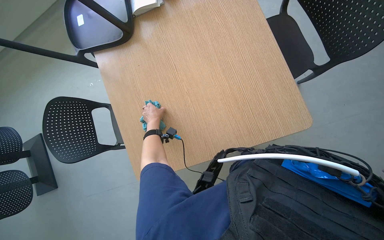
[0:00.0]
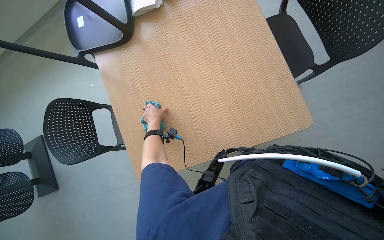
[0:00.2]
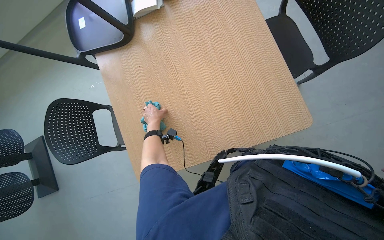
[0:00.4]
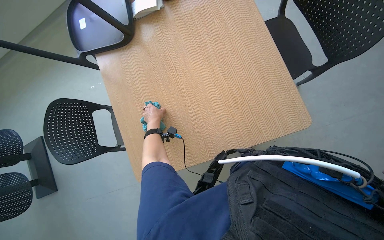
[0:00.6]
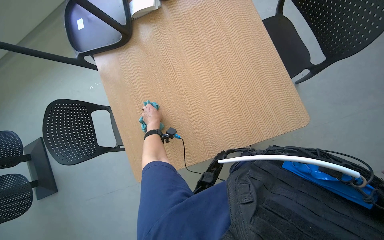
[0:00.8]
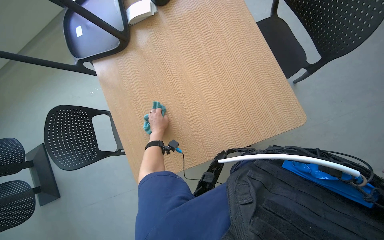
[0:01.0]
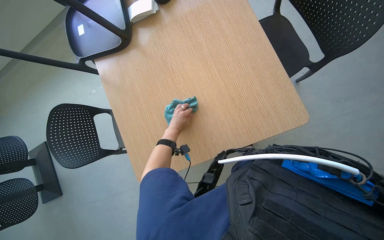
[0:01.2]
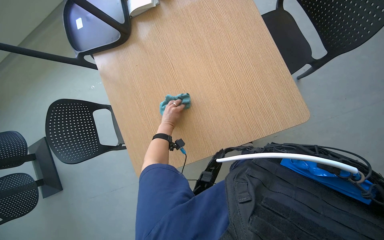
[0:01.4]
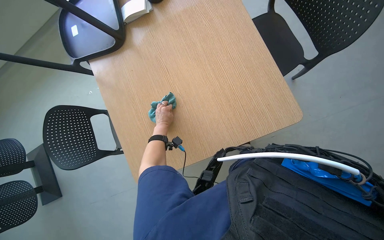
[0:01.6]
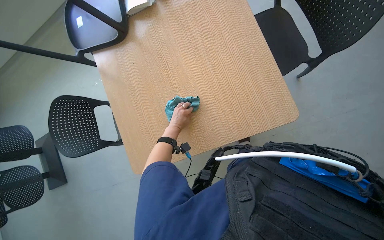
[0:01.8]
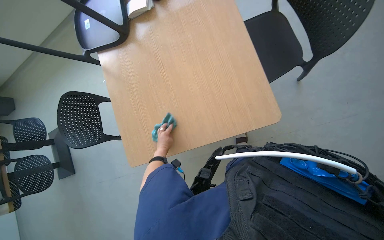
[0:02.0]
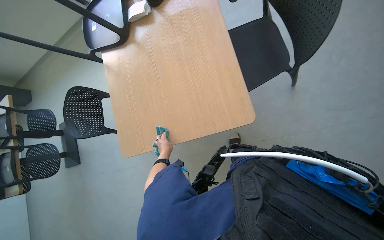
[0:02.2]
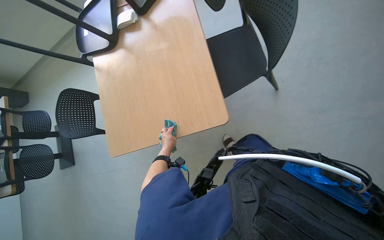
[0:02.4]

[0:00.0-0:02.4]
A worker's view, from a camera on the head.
Job: wiping surfaces.
The whole recording: Wiping table surfaces. The worker squeezes a cloth and wipes multiple table surfaces.
0:00.0 to 0:01.2: The left hand is displaced to the right by some 10 cm.
0:01.2 to 0:02.4: The left hand shifts approximately 15 cm down the picture.

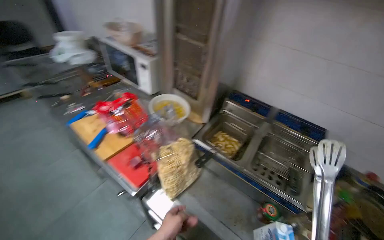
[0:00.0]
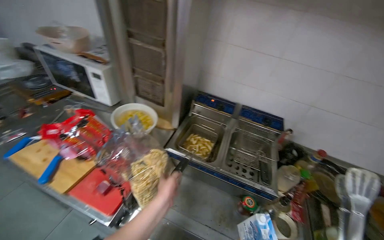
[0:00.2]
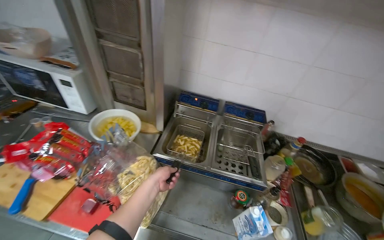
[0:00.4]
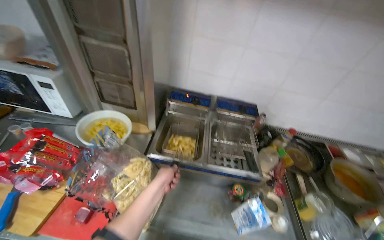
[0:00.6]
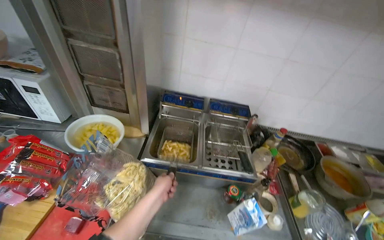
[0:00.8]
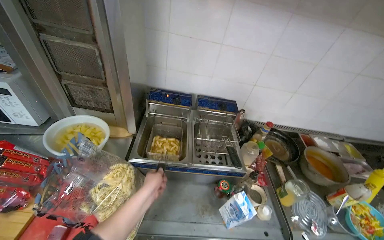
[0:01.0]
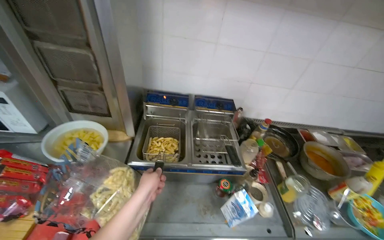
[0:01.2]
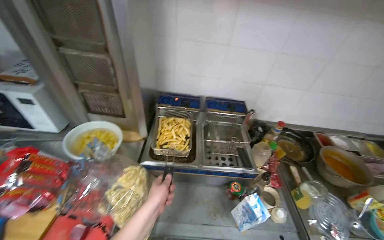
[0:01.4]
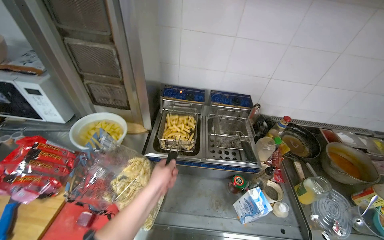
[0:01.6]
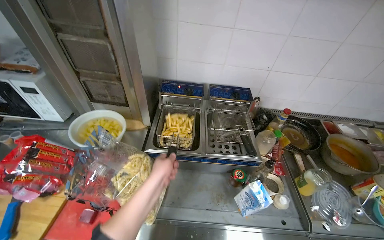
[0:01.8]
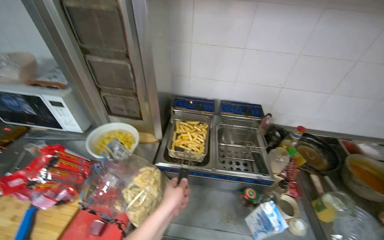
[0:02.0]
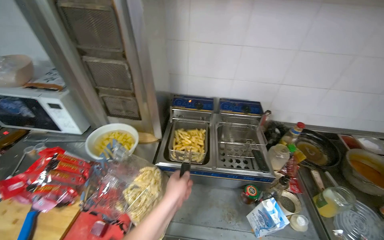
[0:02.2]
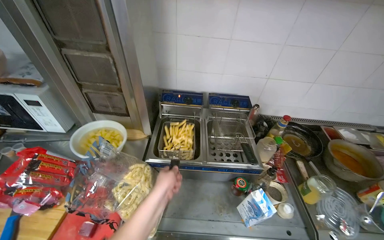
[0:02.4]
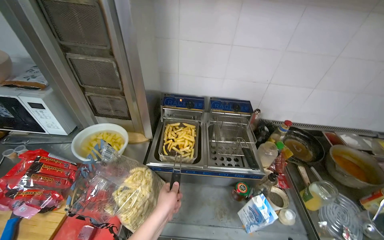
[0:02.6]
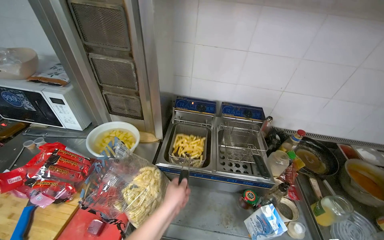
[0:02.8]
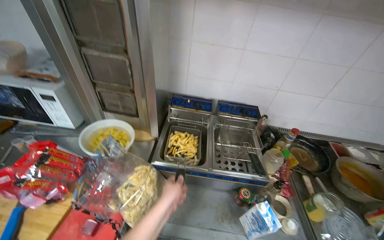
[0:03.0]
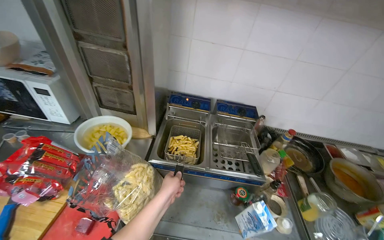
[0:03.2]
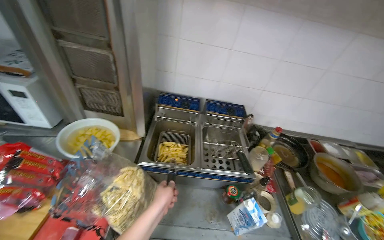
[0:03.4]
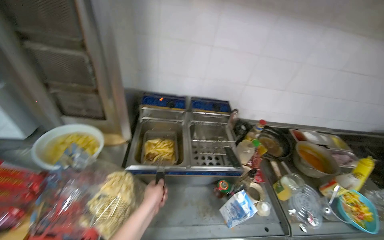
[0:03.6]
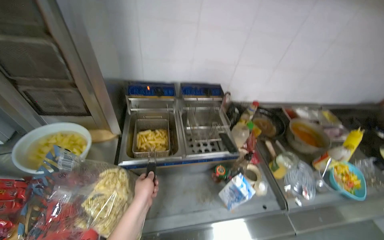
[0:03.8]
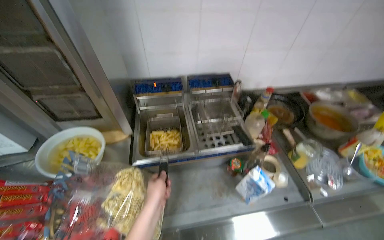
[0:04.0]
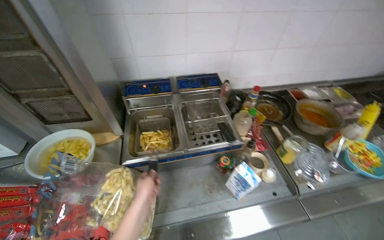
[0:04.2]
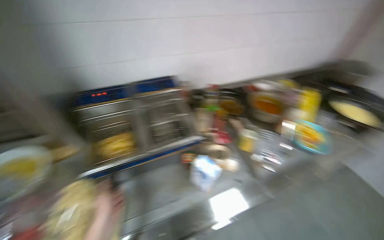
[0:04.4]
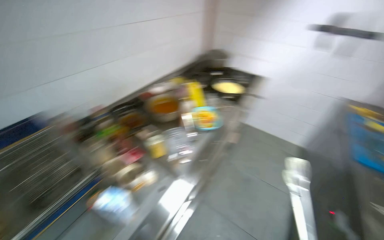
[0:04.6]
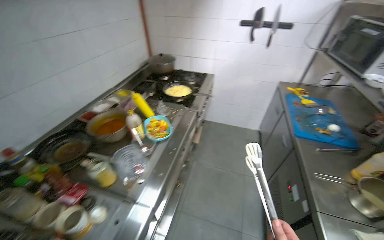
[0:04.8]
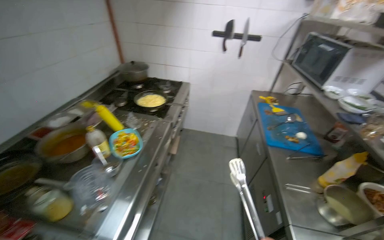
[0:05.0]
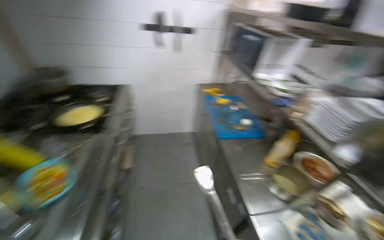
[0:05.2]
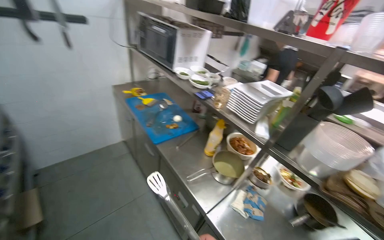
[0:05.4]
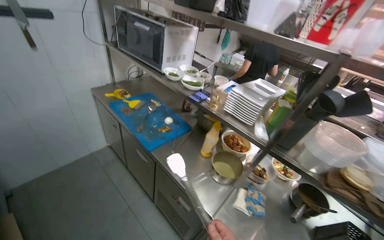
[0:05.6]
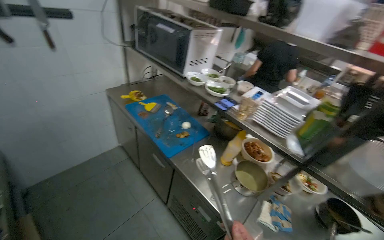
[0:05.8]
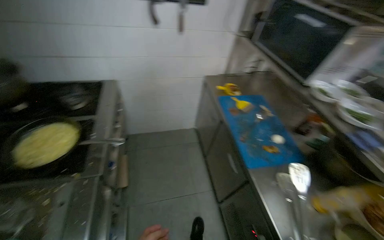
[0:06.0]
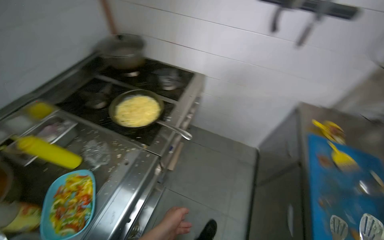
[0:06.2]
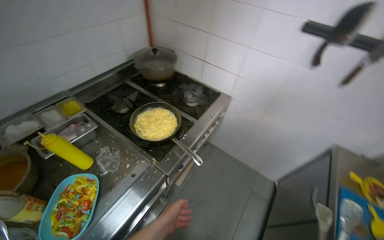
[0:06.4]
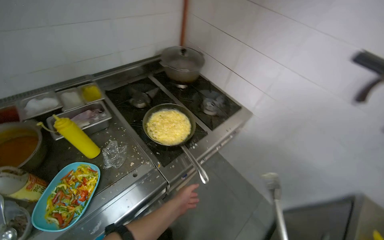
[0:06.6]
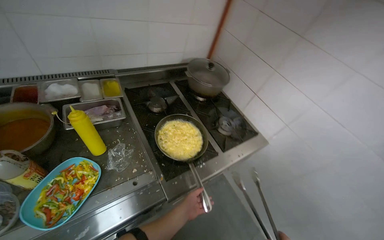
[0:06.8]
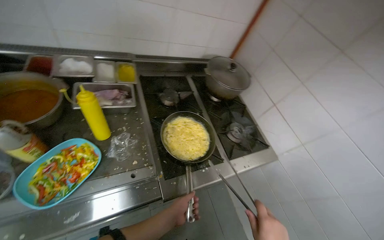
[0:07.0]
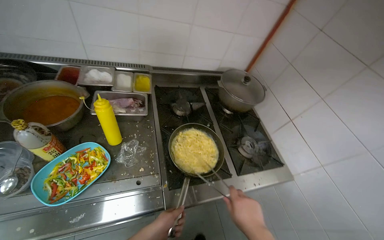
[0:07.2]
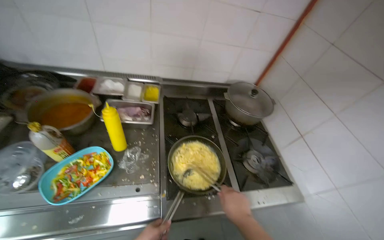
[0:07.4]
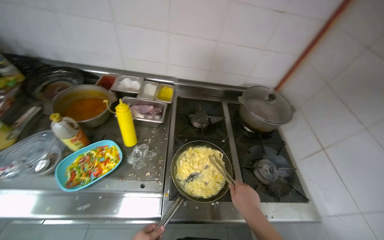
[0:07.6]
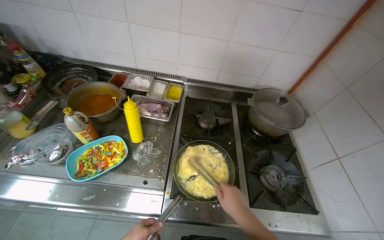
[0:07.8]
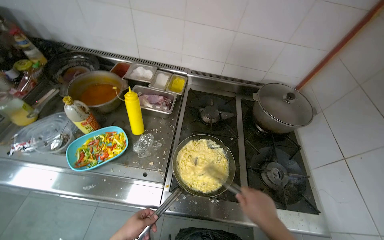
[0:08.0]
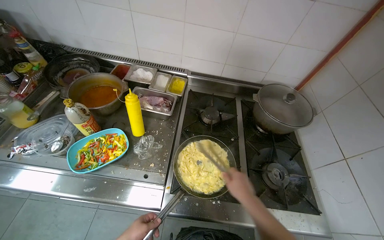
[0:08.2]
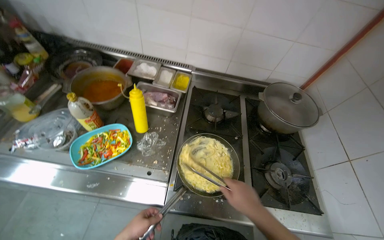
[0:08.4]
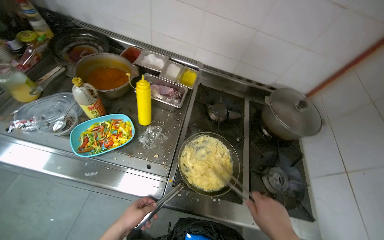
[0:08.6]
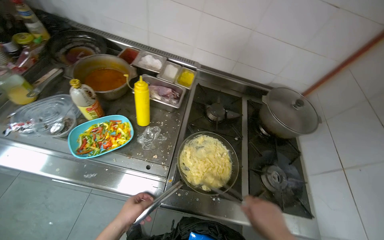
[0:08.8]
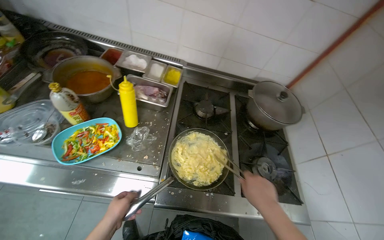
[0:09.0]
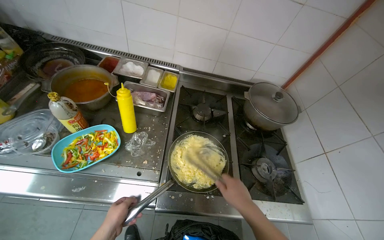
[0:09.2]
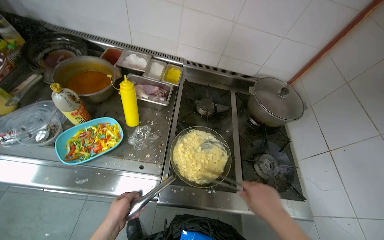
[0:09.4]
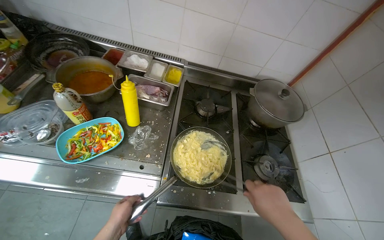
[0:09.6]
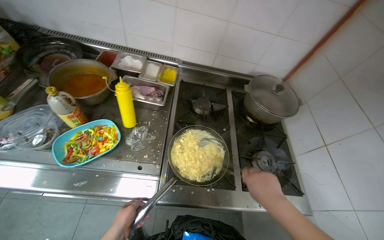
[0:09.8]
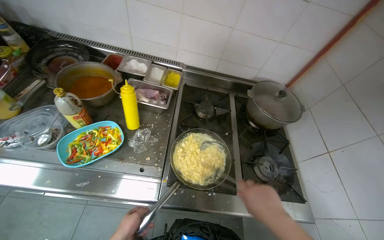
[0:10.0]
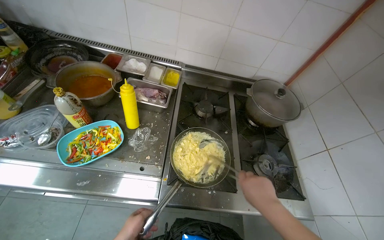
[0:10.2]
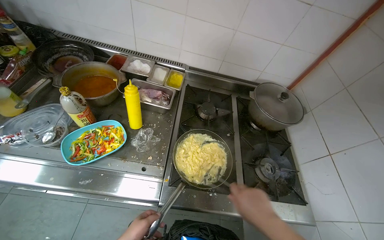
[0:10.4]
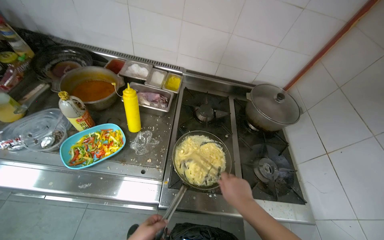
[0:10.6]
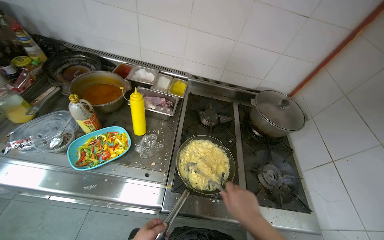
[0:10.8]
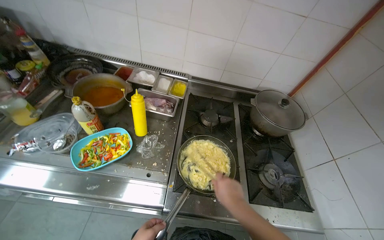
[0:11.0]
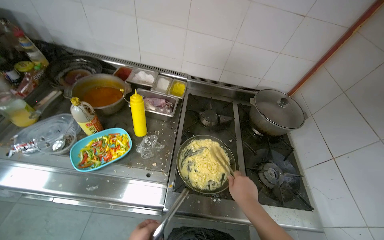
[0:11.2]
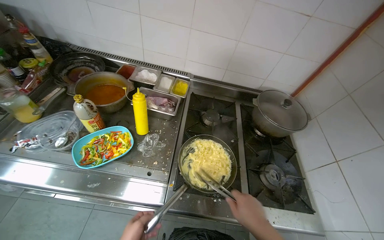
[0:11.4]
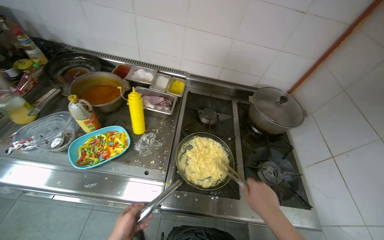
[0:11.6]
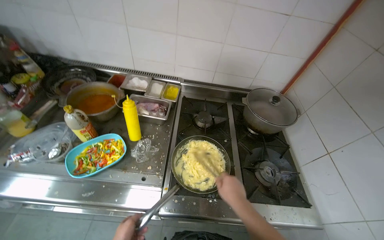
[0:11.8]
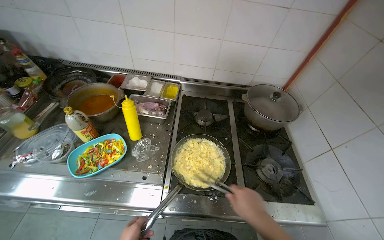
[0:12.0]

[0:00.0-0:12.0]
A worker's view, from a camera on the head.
Job: cooking food.
The whole recording: Stirring ingredients in pan. The worker stirs ingredients in a pan on the stove using tongs.
0:00.0 to 0:01.6: The wearer's head swings about 30 degrees to the right.
0:03.0 to 0:04.4: The head rotates some 25 degrees to the right.
0:04.4 to 0:06.0: The camera is carried about 1 m. The wearer looks approximately 80 degrees further to the right.
0:06.0 to 0:07.6: The camera is carried some 40 cm. The head turns to the left by approximately 100 degrees. The camera pitches upward, by about 15 degrees.

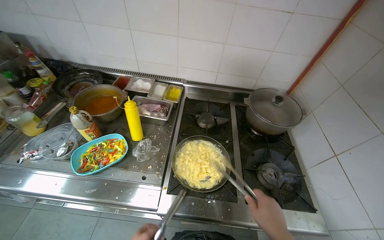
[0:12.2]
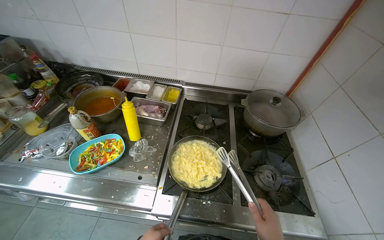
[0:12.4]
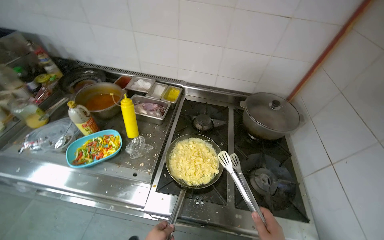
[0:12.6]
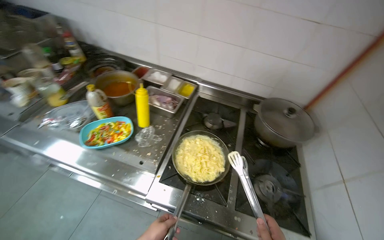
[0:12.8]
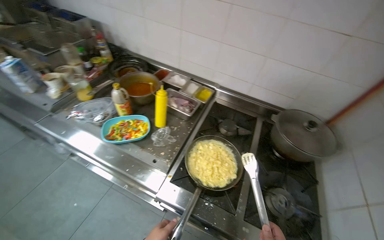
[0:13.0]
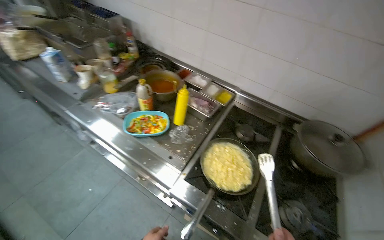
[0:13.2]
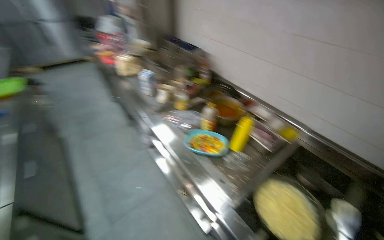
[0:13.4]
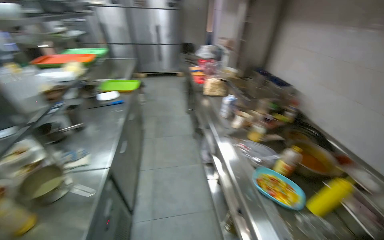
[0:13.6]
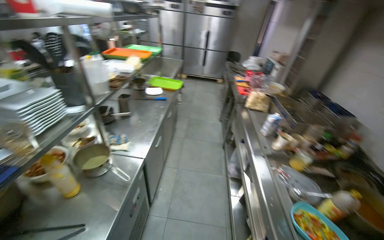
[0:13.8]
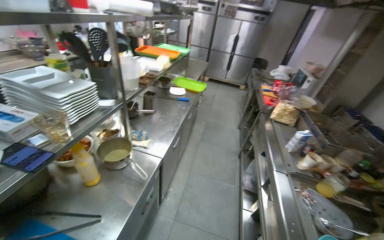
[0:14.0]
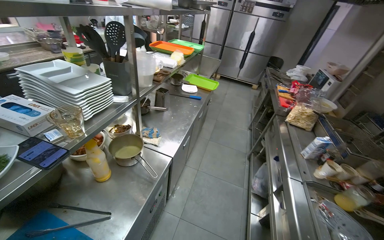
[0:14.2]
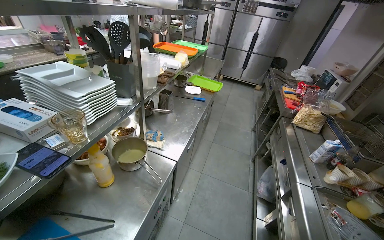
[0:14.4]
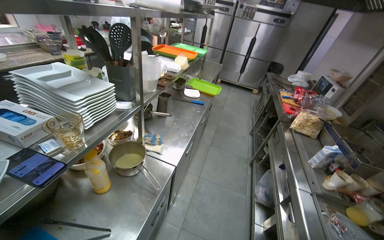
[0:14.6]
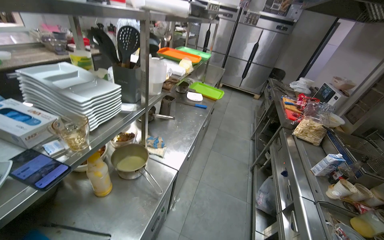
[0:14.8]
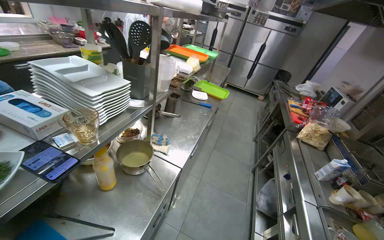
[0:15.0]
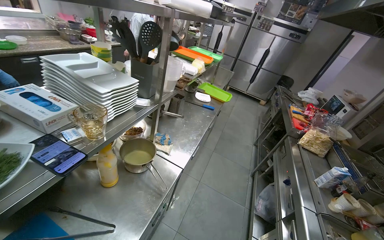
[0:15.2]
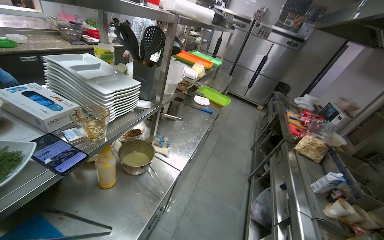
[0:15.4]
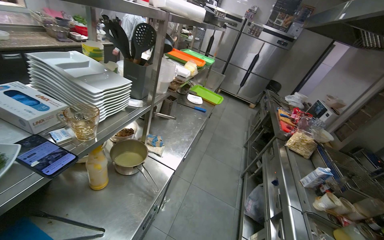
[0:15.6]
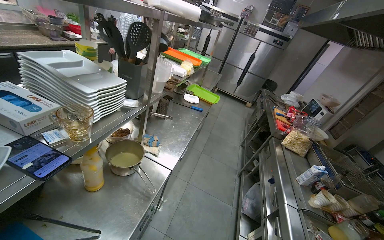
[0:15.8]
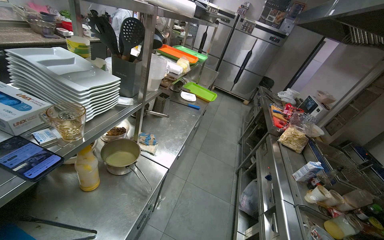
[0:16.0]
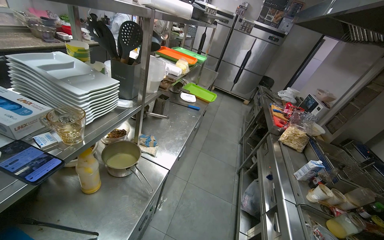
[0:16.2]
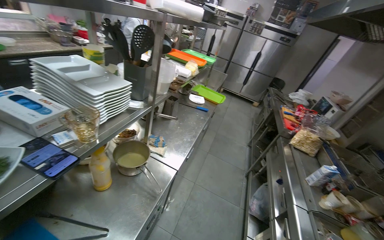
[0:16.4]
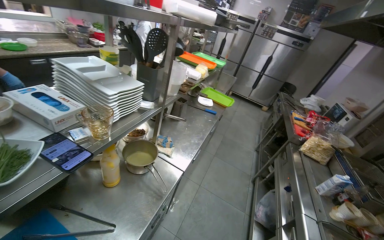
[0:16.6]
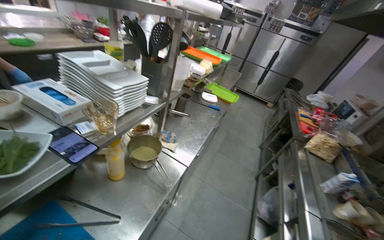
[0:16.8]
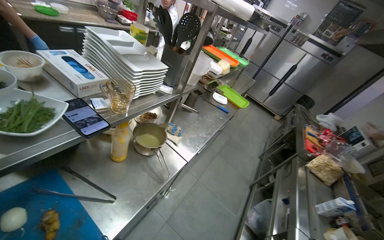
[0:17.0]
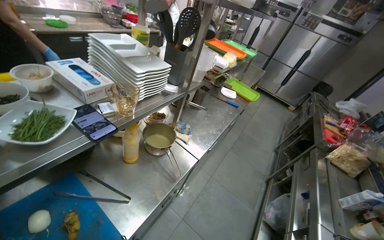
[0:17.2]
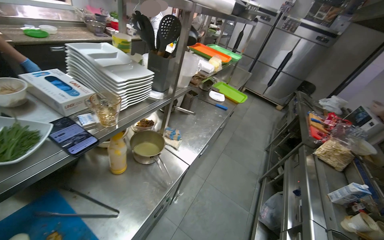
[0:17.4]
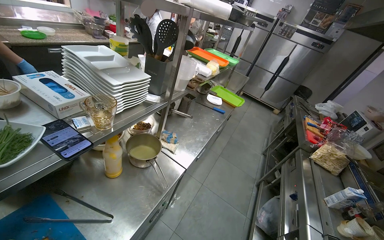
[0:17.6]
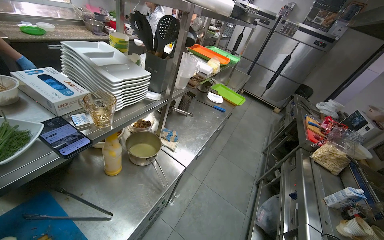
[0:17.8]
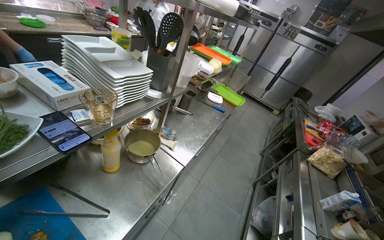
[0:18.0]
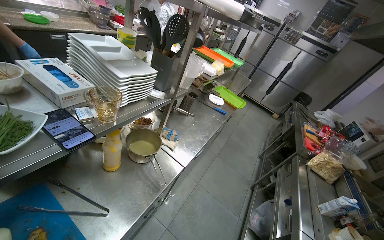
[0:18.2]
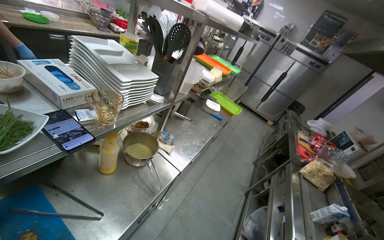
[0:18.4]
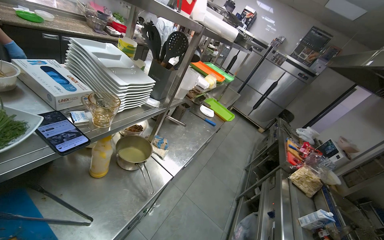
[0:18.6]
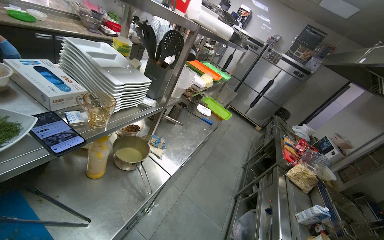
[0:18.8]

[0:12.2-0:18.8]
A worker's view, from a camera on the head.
Job: cooking food.
The whole recording: Stirring ingredients in pan. The worker stirs ingredients in a pan on the stove using tongs.
0:12.2 to 0:13.8: The head turns to the left by some 90 degrees. The view tilts some 20 degrees upward.
